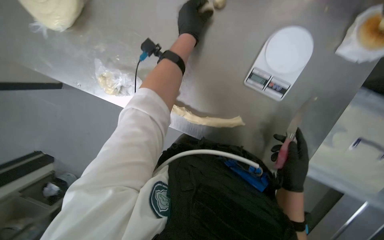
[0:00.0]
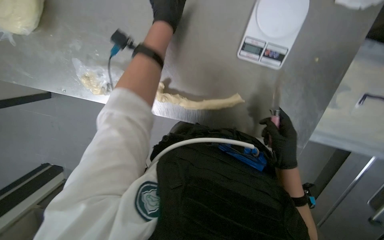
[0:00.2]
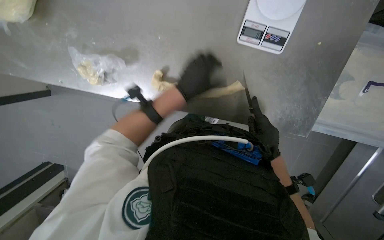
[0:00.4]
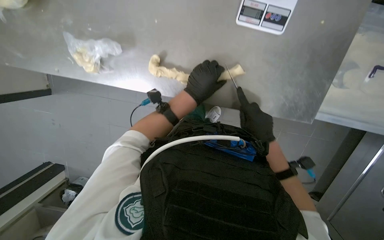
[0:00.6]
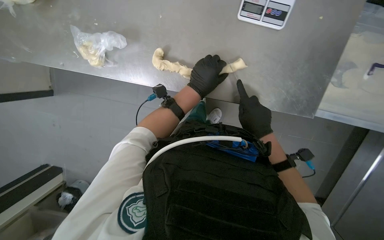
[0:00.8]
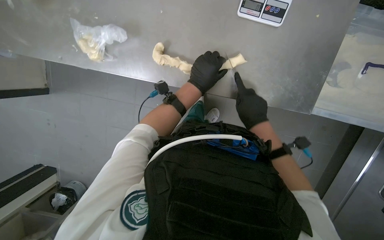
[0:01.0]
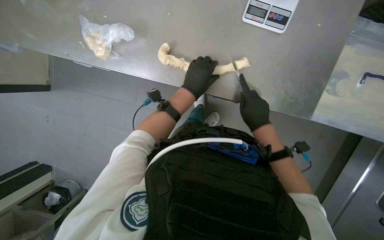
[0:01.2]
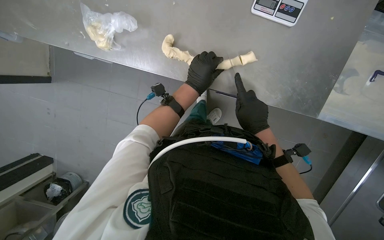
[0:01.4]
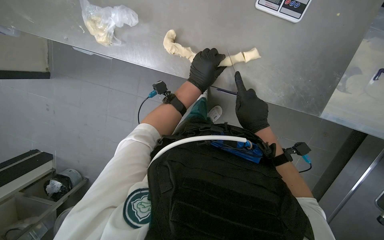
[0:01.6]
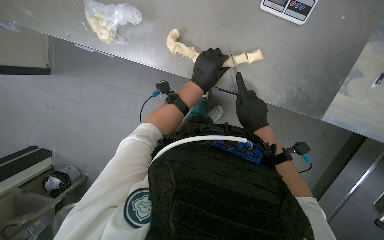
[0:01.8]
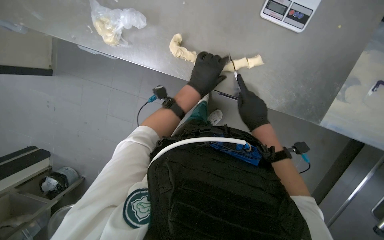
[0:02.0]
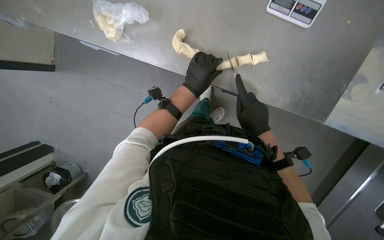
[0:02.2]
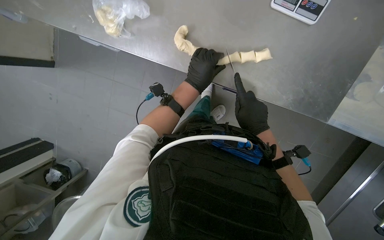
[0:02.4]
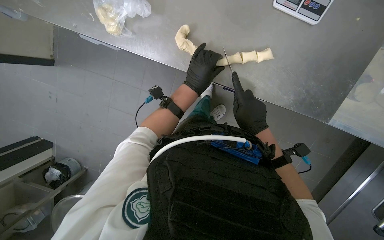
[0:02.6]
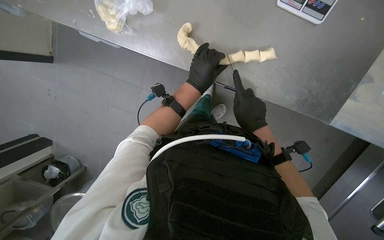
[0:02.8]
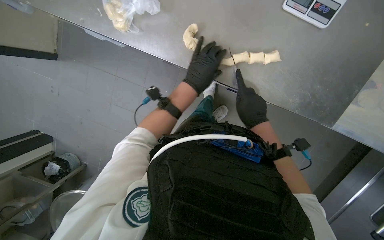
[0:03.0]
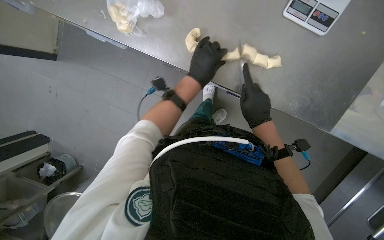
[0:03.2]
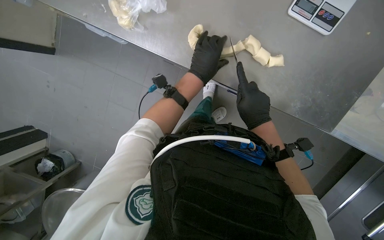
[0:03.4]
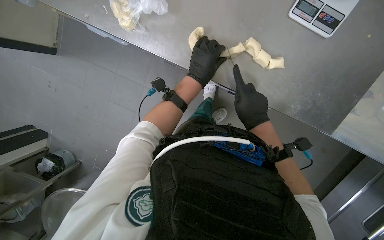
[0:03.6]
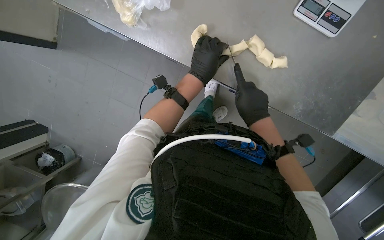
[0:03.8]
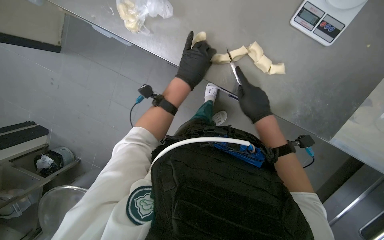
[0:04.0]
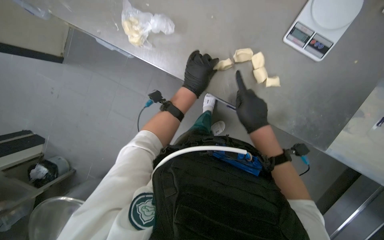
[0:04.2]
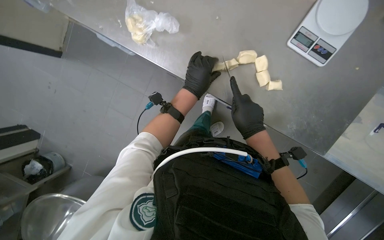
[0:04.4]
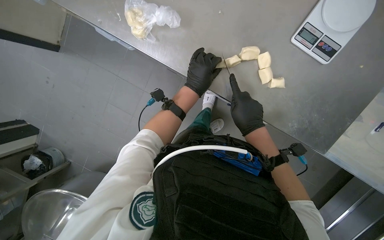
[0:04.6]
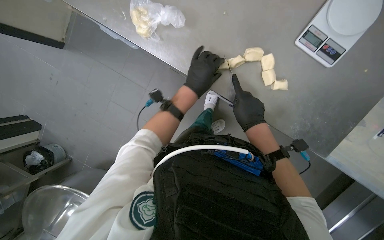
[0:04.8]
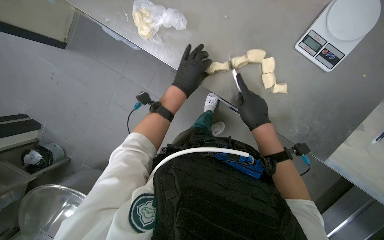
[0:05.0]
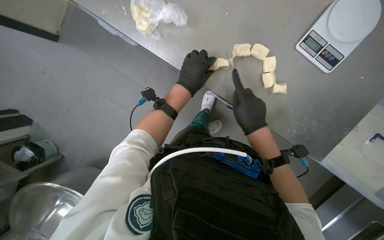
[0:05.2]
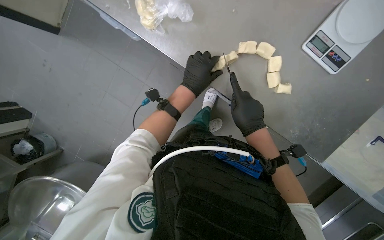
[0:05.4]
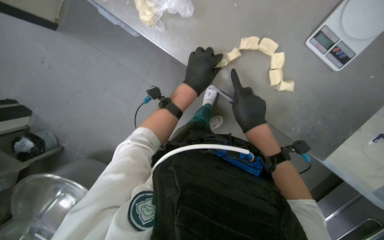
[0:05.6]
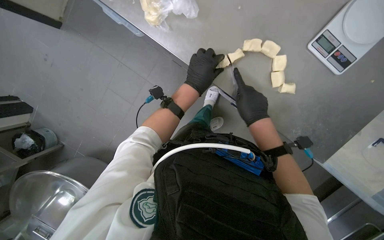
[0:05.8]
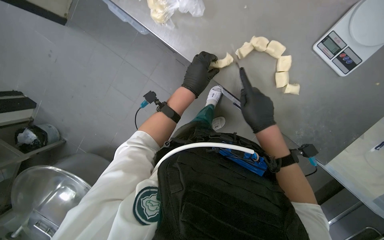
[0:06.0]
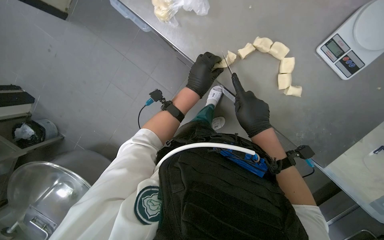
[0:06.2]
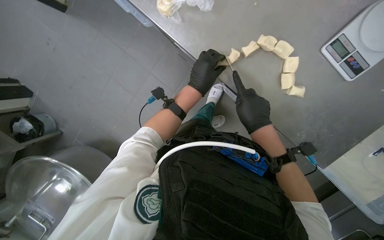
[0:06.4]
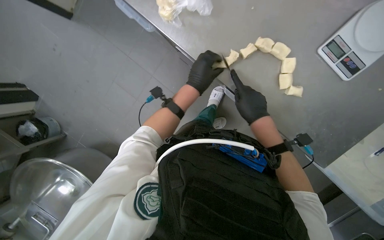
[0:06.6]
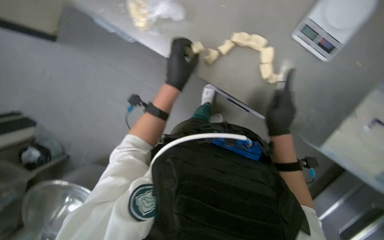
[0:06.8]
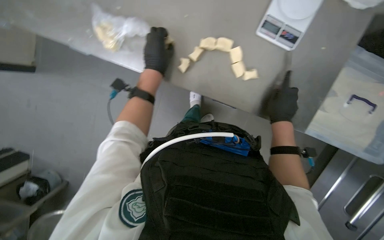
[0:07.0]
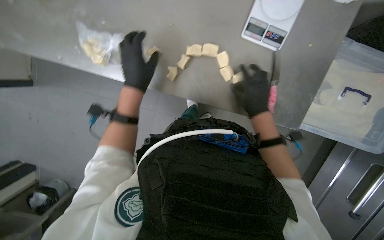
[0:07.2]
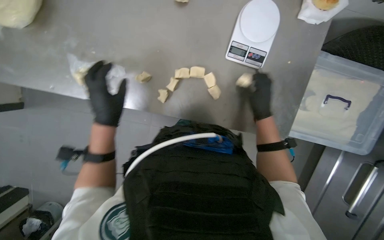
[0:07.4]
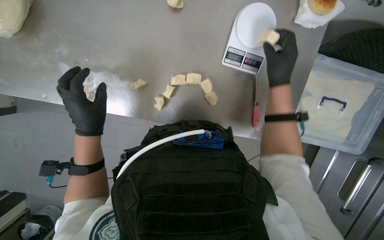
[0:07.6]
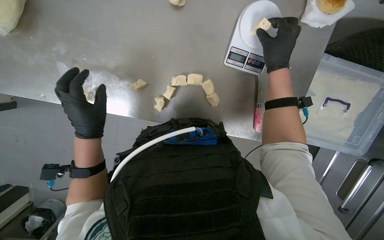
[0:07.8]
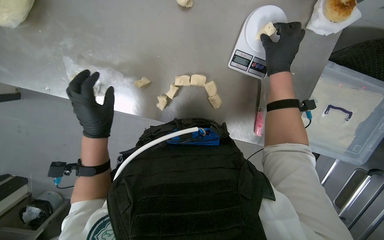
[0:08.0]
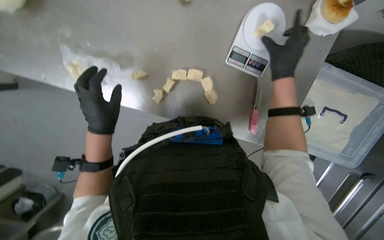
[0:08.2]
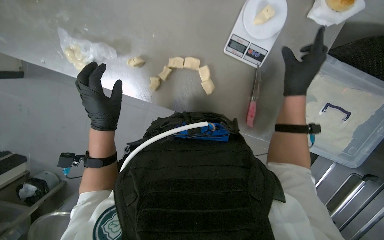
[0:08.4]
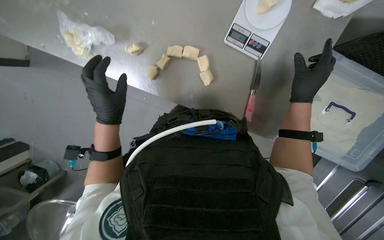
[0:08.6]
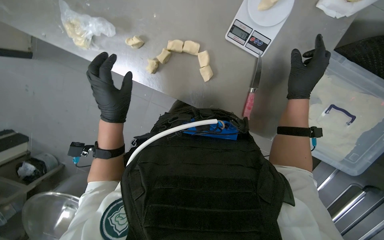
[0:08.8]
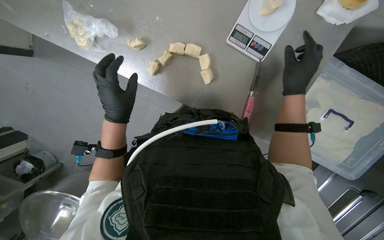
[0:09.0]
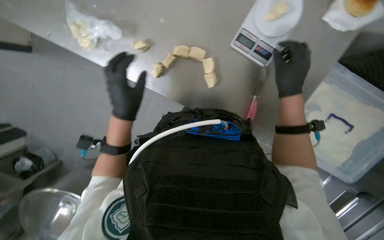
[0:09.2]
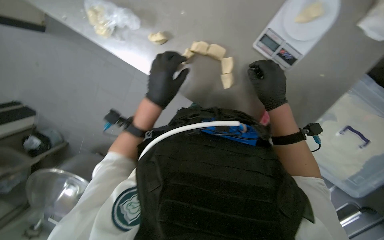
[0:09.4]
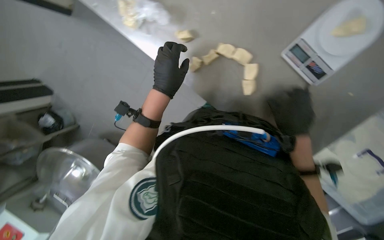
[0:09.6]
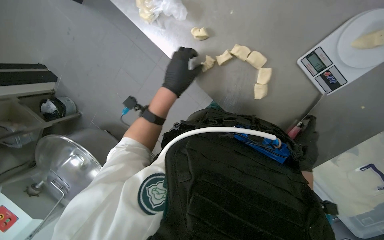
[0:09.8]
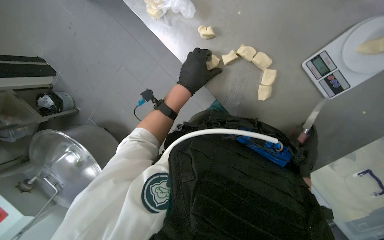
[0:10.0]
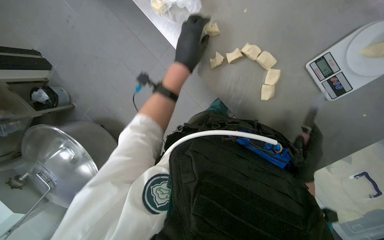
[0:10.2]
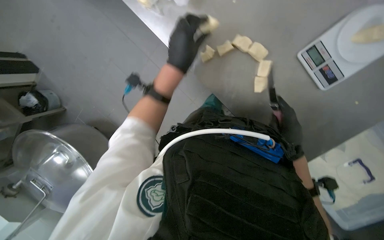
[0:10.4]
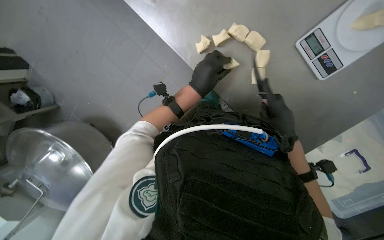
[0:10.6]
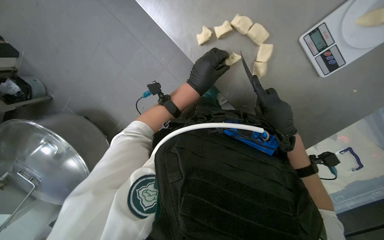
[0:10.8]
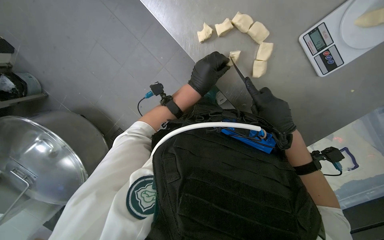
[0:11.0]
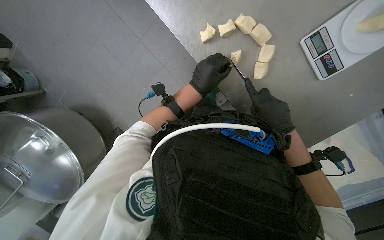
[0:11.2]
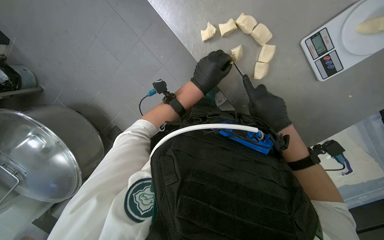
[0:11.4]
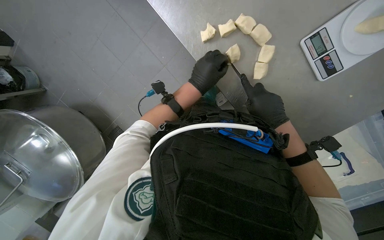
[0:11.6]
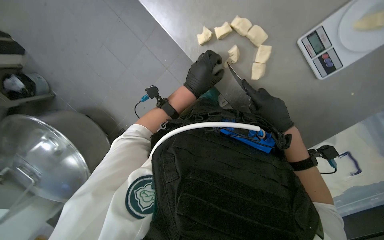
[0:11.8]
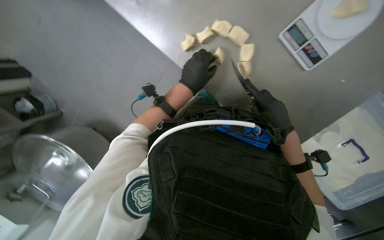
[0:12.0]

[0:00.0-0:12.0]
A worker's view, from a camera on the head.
Job: preparing food.
The whole recording: Cutting dough into portions. The worker cuts a long piece of dough into smaller portions using a knife and places them on a scale.
0:00.0 to 0:01.6: The right hand moves to the left, roughly 15 cm. Meanwhile the left hand goes roughly 30 cm down the picture.
0:01.6 to 0:03.0: The hands are busy where they are.
0:03.0 to 0:04.4: The hands are busy where they are.
0:04.4 to 0:06.0: The hands make small movements and keep their place.
0:06.0 to 0:07.6: Everything in view rotates about 25 degrees counterclockwise. The right hand shifts roughly 10 cm up the picture. The left hand heads nearer to the camera, covering some 10 cm.
0:07.6 to 0:09.0: Both hands move to the right, approximately 10 cm.
0:09.0 to 0:10.4: The left hand heads up the picture, covering some 10 cm.
0:10.4 to 0:12.0: The left hand shifts roughly 10 cm down the picture.

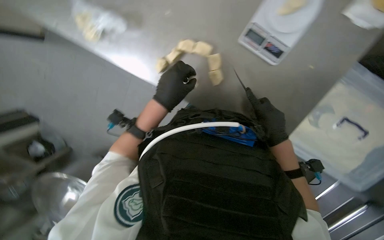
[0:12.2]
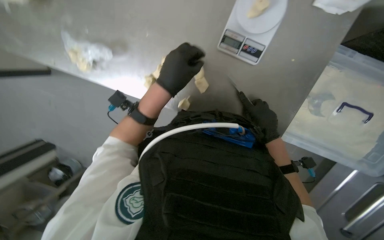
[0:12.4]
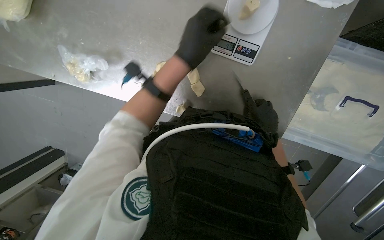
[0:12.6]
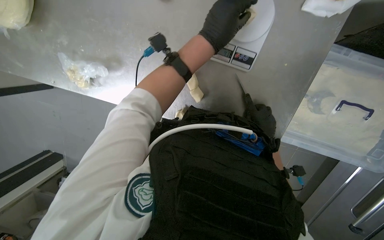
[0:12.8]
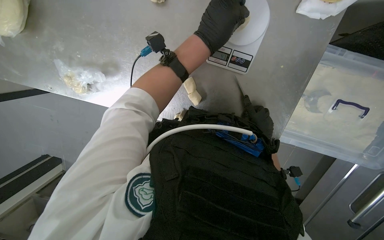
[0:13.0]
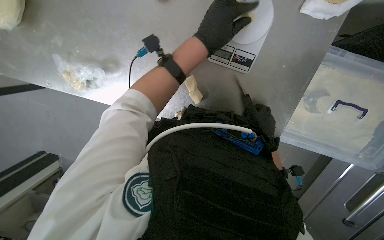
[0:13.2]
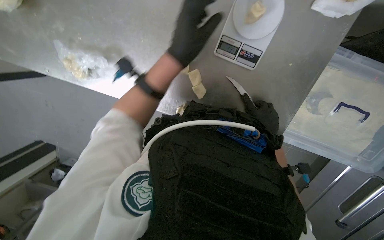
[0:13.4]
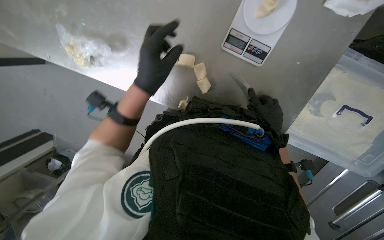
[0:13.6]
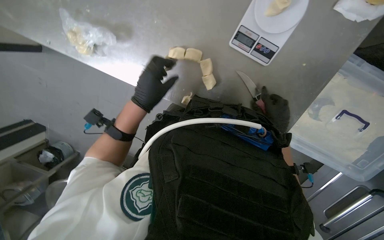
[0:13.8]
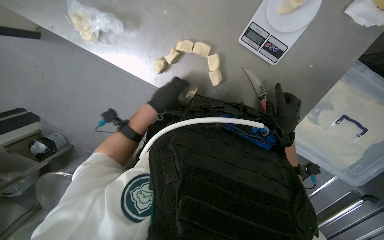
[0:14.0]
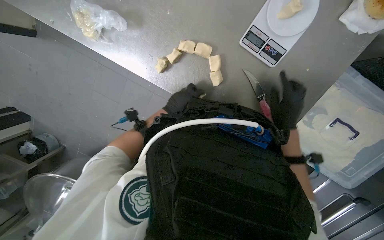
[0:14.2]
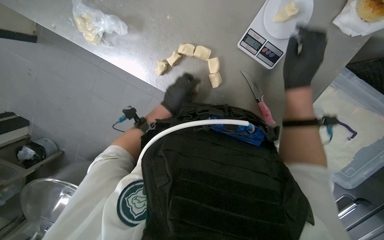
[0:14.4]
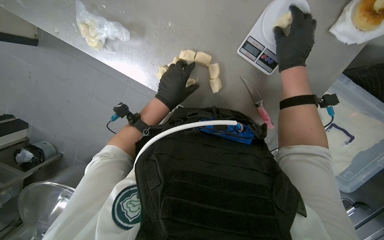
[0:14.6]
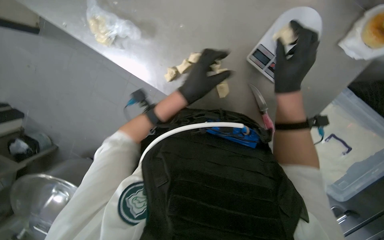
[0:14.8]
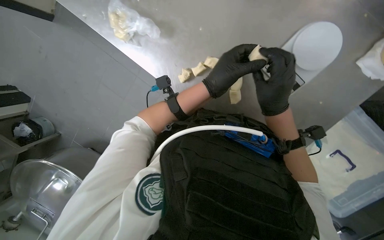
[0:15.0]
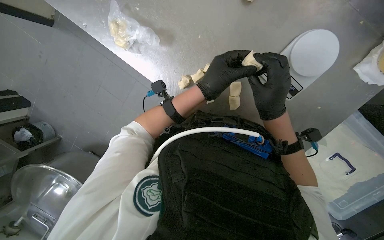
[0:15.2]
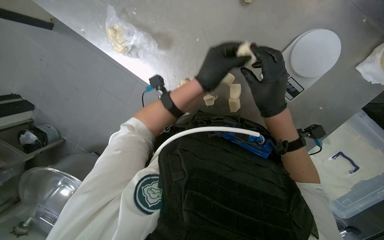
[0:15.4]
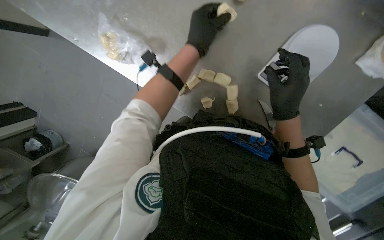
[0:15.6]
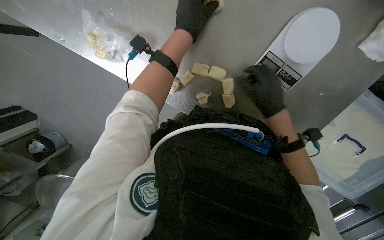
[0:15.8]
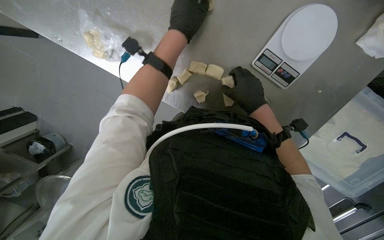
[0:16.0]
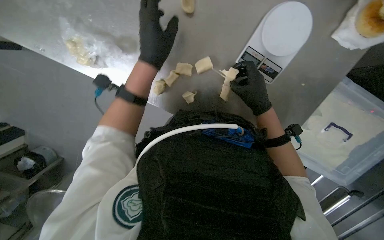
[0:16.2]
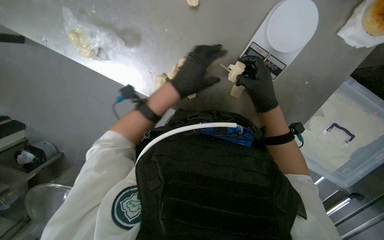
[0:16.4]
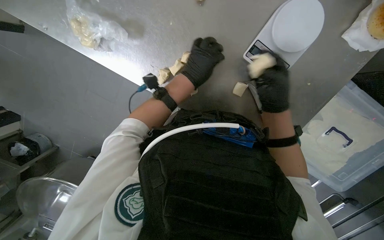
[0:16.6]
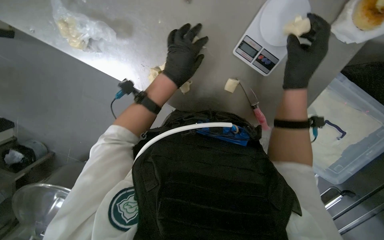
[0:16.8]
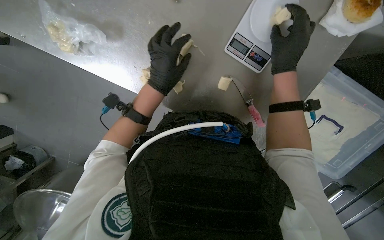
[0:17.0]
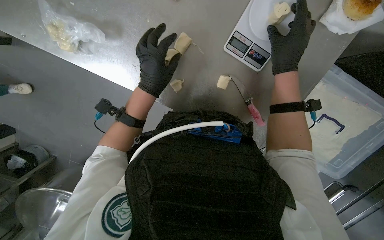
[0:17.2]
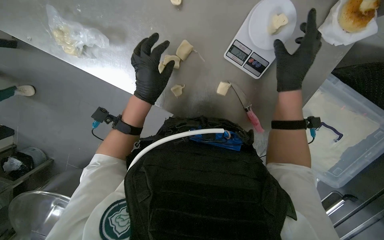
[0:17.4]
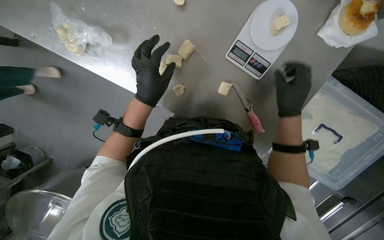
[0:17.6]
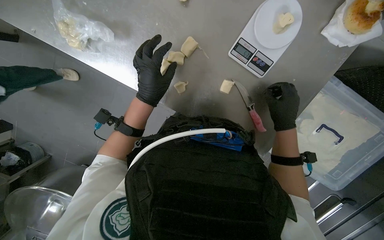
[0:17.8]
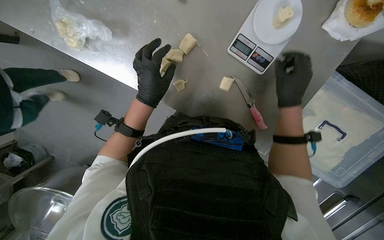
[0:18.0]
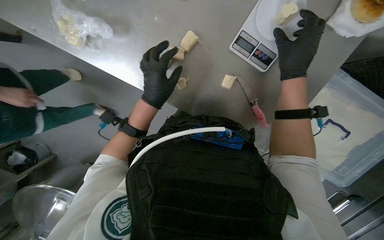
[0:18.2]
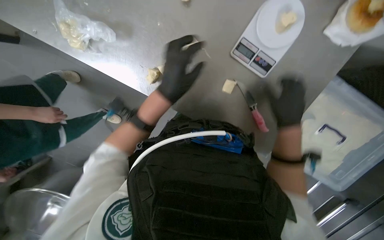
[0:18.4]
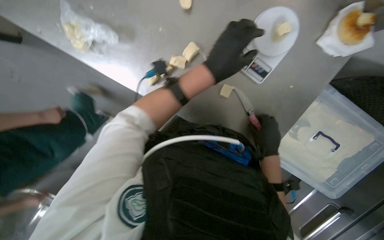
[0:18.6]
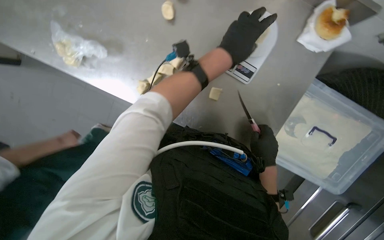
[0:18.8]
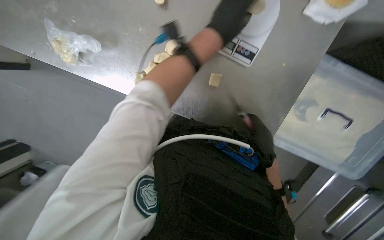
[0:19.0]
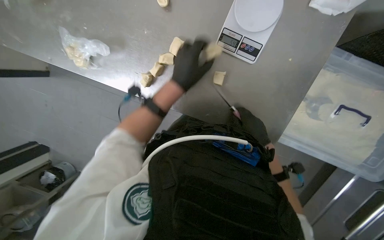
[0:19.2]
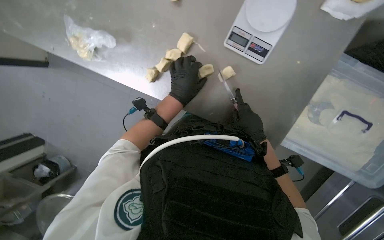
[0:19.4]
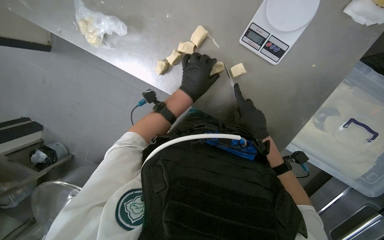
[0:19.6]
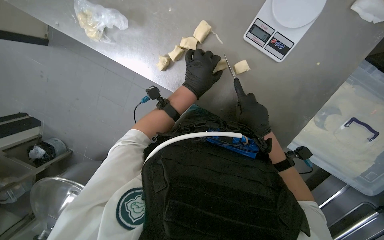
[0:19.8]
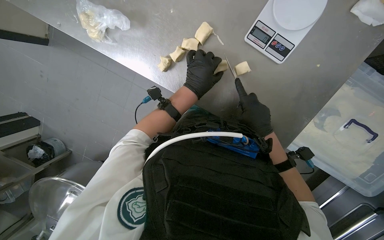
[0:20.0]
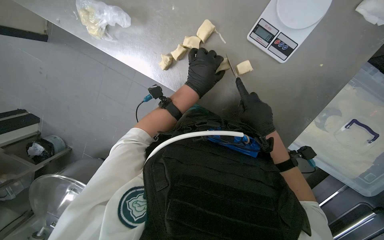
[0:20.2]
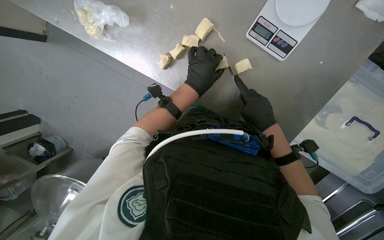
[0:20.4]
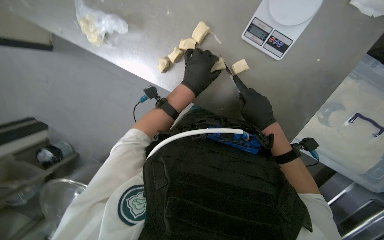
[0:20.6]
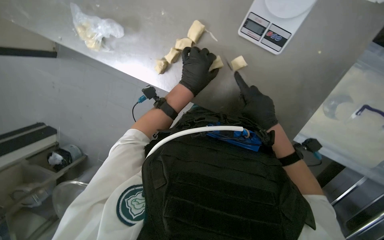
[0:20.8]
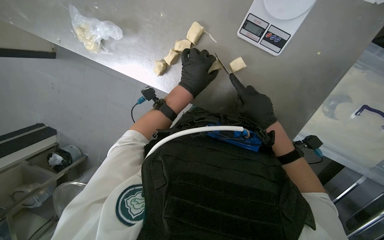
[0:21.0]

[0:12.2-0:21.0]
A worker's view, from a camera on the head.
Job: preparing food.
The whole recording: Cutting dough into portions. The worker cuts a long piece of dough into smaller portions using a knife and places them on a scale.
0:12.2 to 0:13.6: The left hand goes up the picture and returns, roughly 30 cm each way.
0:13.6 to 0:15.2: The right hand shifts approximately 25 cm to the left and nearer to the camera, and travels up the picture and back again, some 20 cm each way.
0:15.2 to 0:16.6: The left hand travels farther from the camera by some 10 cm, and reaches roughly 20 cm up the picture, then returns.
0:16.6 to 0:18.0: The right hand goes some 10 cm to the right, and goes up the picture and returns, roughly 10 cm each way. Meanwhile the left hand heads down the picture, covering about 10 cm.
0:18.0 to 0:19.6: The left hand shifts roughly 10 cm to the right. The right hand swings up and down the picture, some 25 cm each way, with 2 reversals.
0:19.6 to 0:21.0: The hands work in one place, with small movements.
